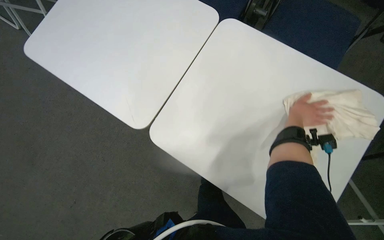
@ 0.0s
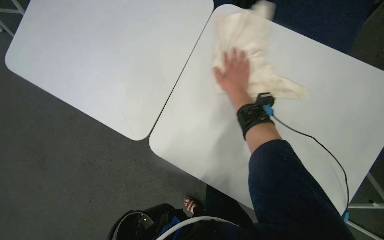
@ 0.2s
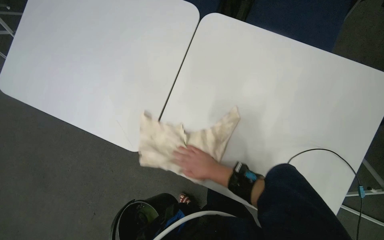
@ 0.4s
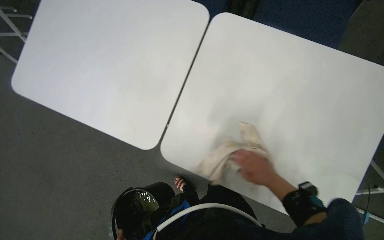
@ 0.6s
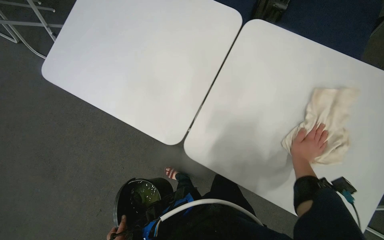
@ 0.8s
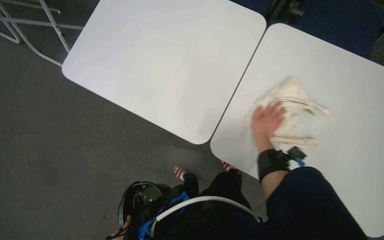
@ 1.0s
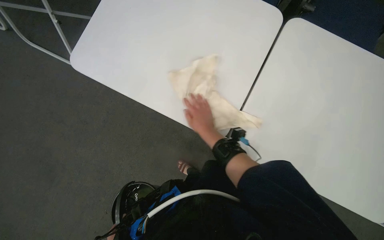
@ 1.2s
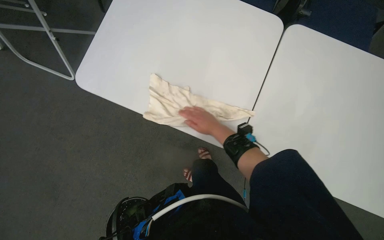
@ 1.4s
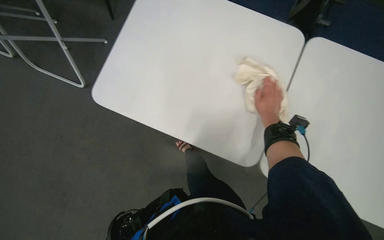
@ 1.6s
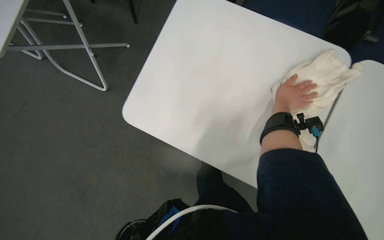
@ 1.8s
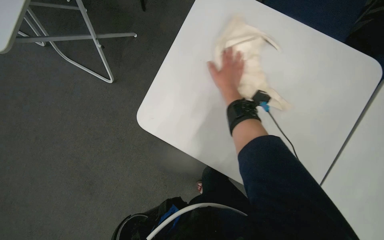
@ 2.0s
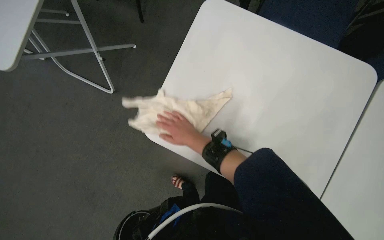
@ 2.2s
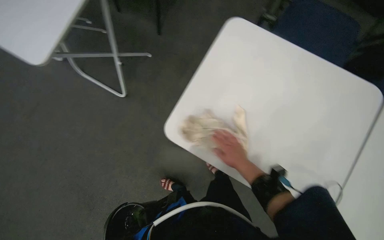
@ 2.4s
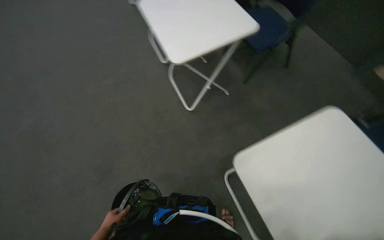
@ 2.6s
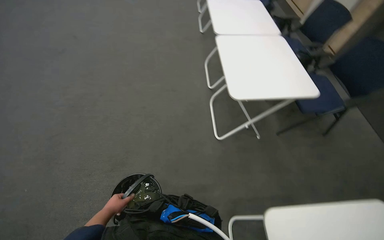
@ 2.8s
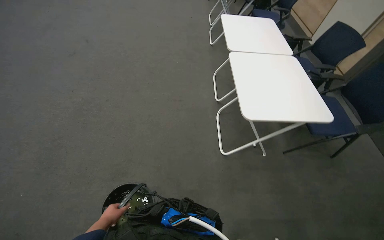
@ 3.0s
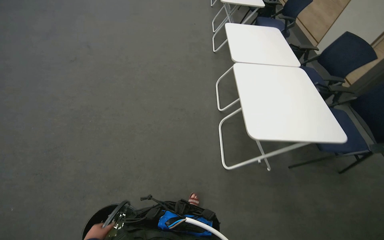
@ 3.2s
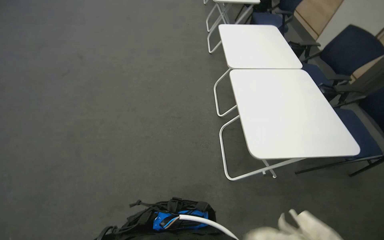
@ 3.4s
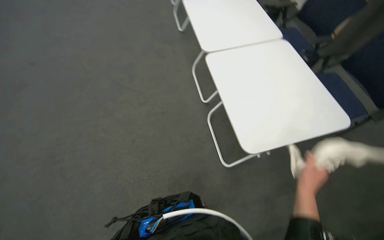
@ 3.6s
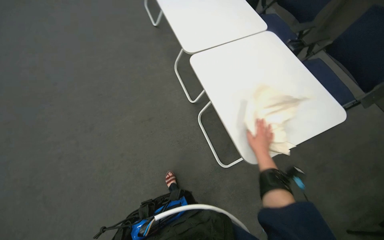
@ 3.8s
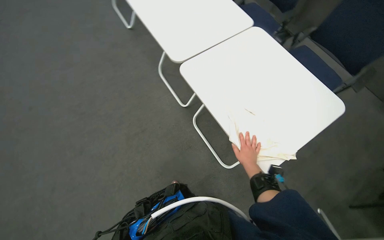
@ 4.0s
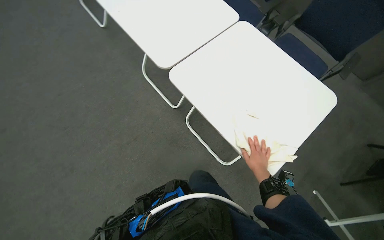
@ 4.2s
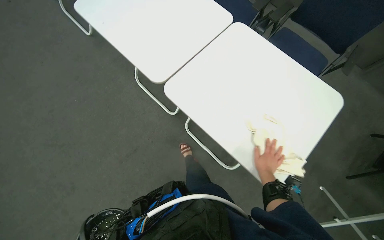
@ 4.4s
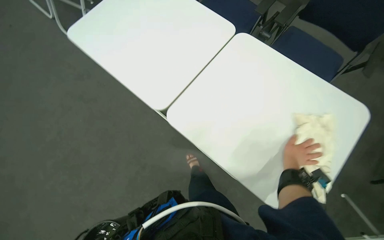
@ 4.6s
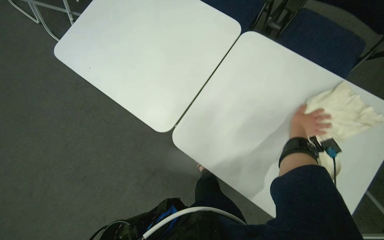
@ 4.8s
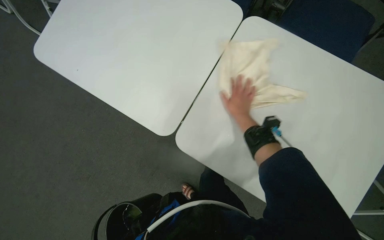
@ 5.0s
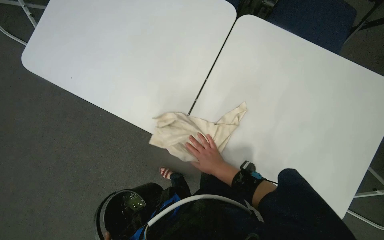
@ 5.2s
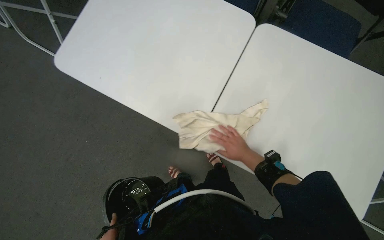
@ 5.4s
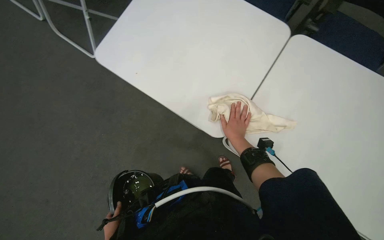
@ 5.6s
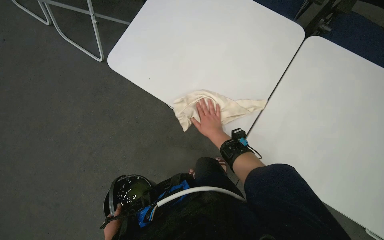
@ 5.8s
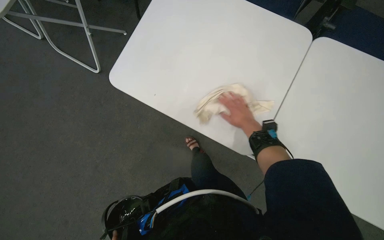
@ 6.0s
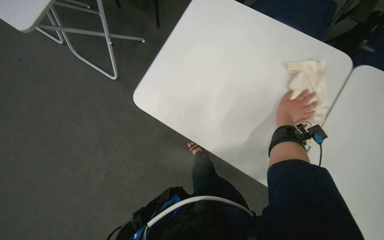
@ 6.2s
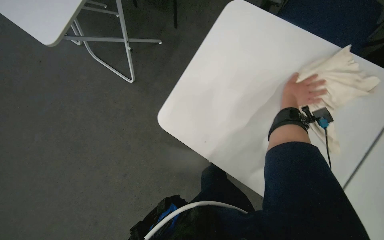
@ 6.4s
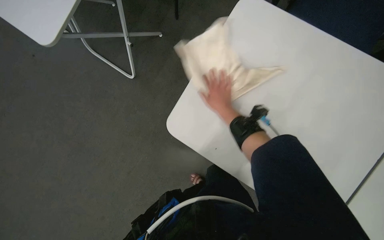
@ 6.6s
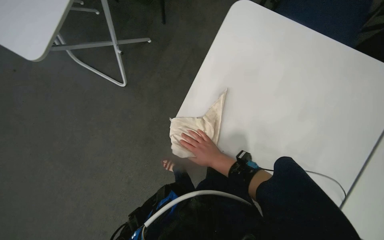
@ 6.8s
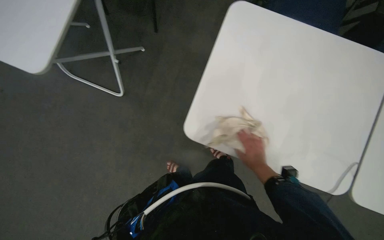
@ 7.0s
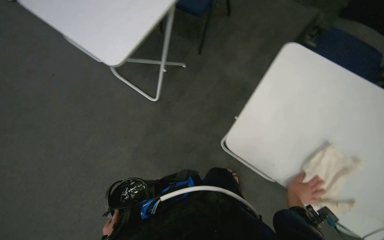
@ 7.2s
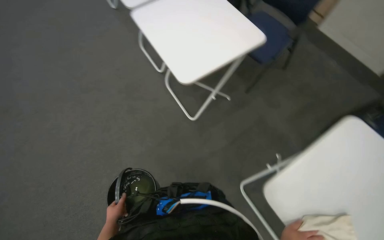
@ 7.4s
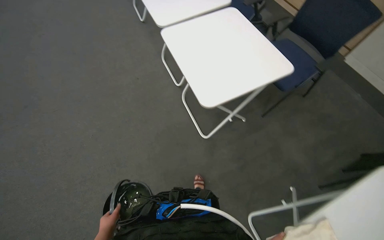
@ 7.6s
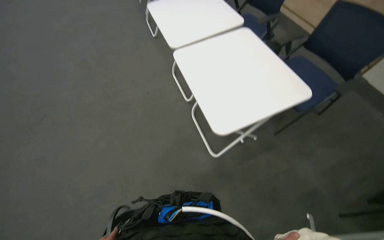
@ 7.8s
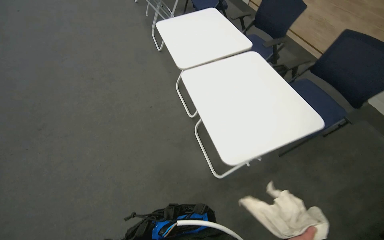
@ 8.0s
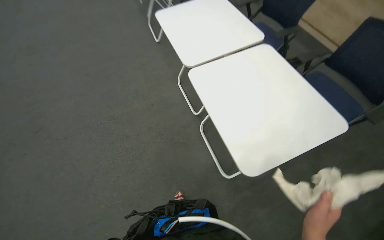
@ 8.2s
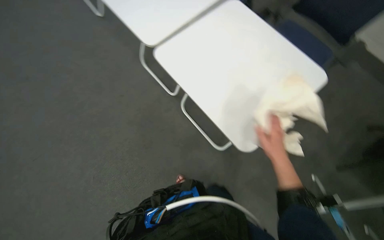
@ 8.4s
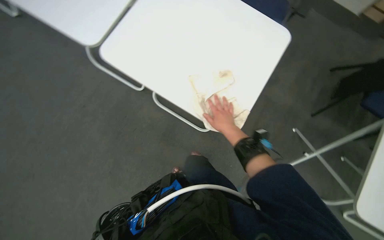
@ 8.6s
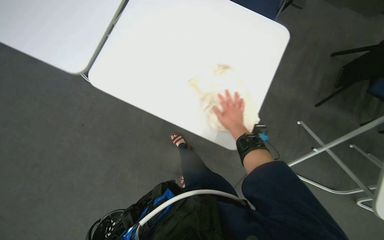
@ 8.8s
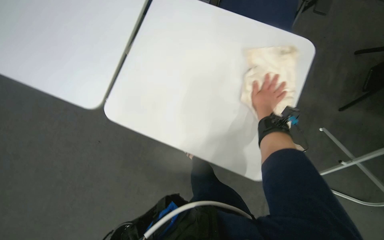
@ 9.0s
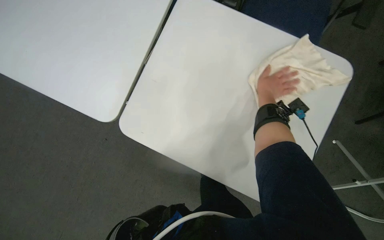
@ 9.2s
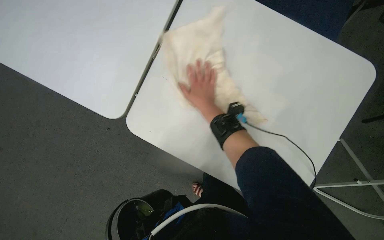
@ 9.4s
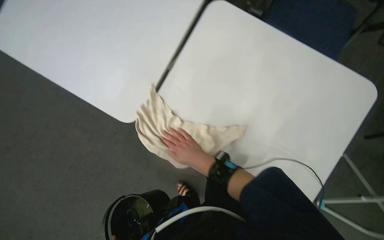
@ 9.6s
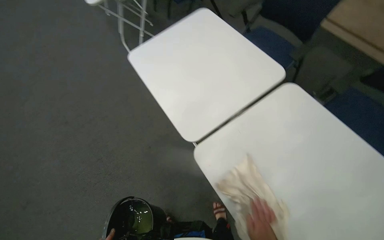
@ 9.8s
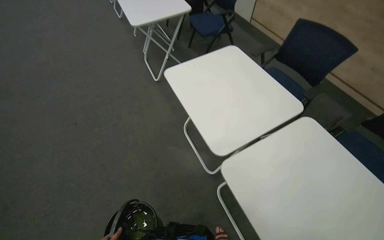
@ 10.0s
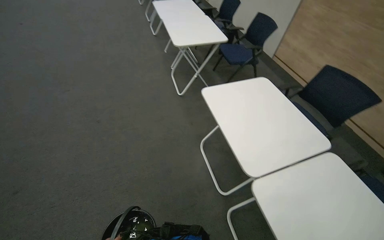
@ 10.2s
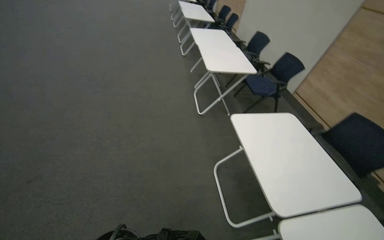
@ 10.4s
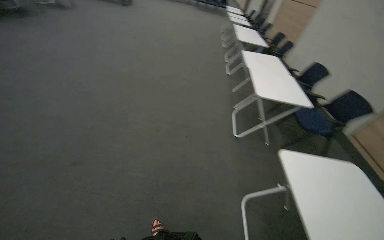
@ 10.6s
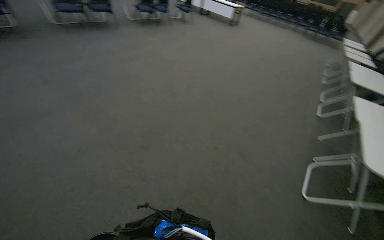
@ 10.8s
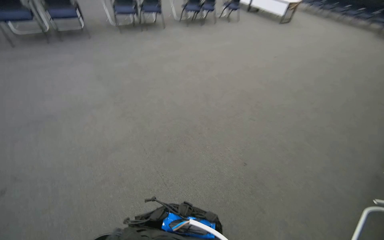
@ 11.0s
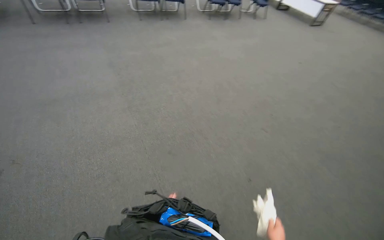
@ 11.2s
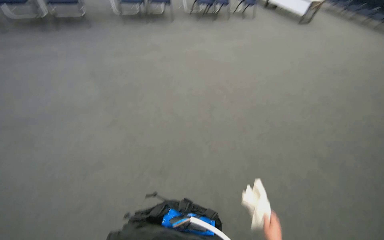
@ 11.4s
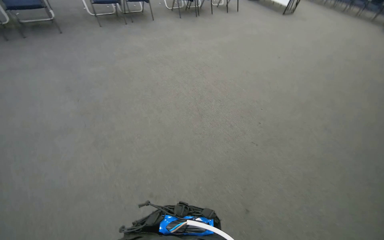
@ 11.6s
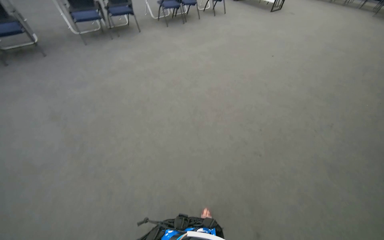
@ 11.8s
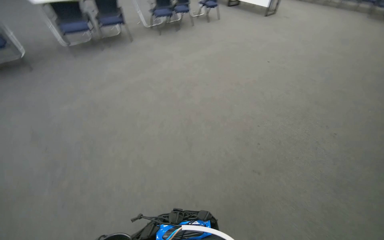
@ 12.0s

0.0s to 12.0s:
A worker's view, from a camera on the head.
Job: wiping surfaces.
The whole recording: Wiping conference room tables. The worker wipes conference room tables with a cloth, periodically soaking and wringing cloths in a bucket.
1.6s to 3.0s: The wearer looks about 70 degrees further to the left. The wearer looks approximately 35 degrees further upward.
3.0s to 4.4s: The scene rotates counterclockwise by roughly 35 degrees.
4.4s to 6.0s: The wearer moves approximately 40 cm.
6.0s to 7.6s: The head rotates about 40 degrees to the left. The view tips upward by some 25 degrees.
7.6s to 9.0s: The scene turns about 35 degrees counterclockwise in the picture.
10.4s to 12.0s: The camera travels approximately 80 cm. The head rotates approximately 55 degrees to the left.

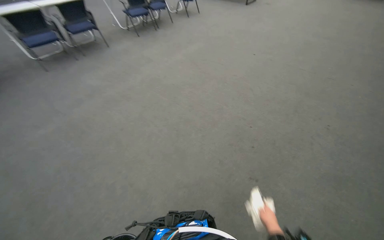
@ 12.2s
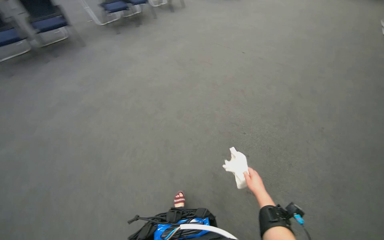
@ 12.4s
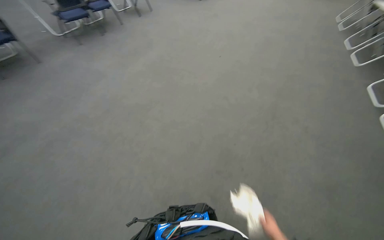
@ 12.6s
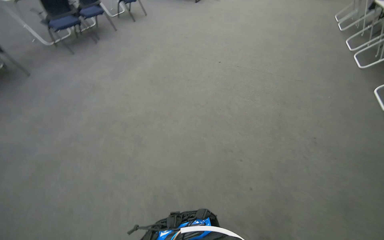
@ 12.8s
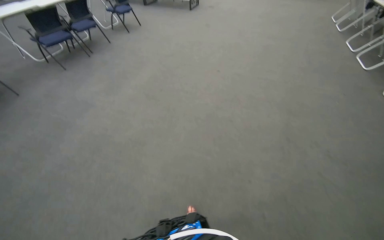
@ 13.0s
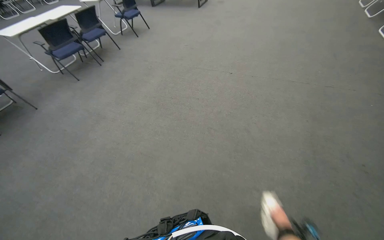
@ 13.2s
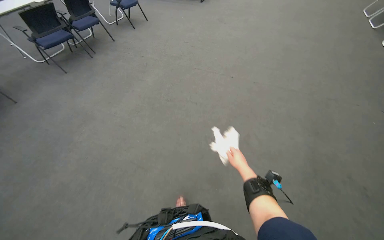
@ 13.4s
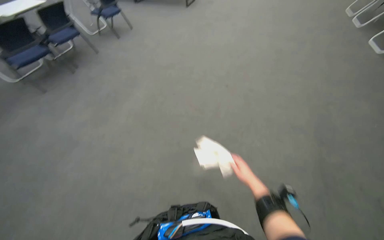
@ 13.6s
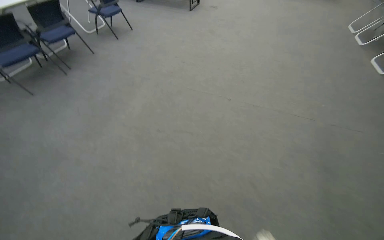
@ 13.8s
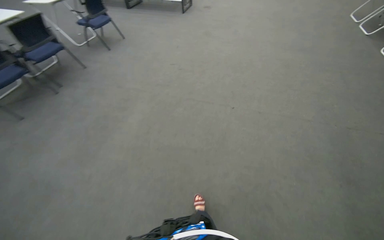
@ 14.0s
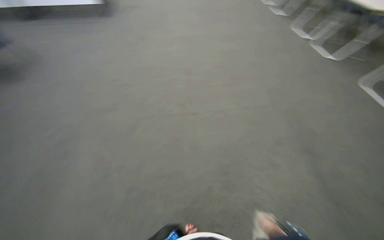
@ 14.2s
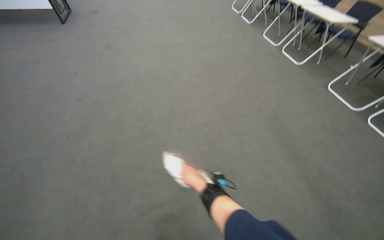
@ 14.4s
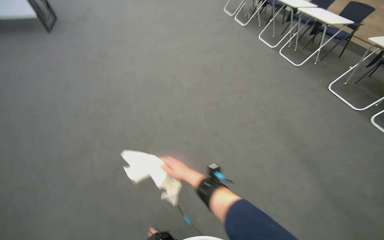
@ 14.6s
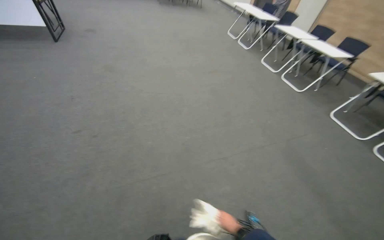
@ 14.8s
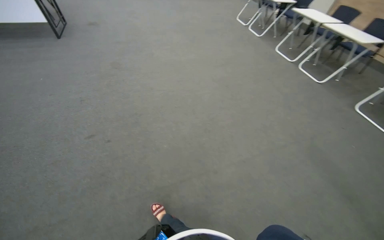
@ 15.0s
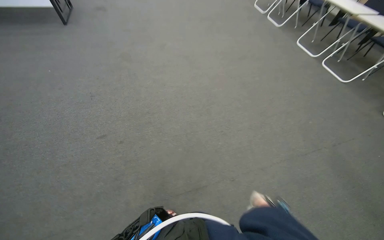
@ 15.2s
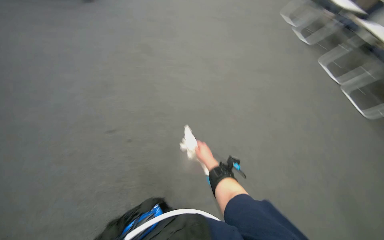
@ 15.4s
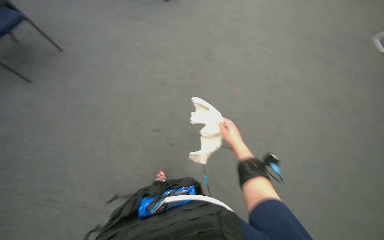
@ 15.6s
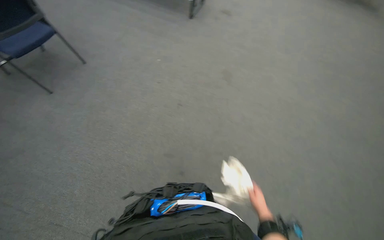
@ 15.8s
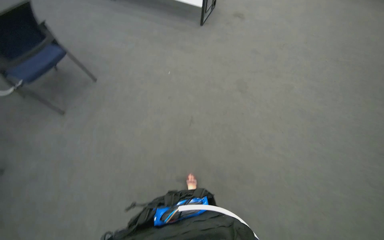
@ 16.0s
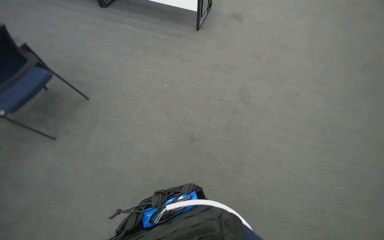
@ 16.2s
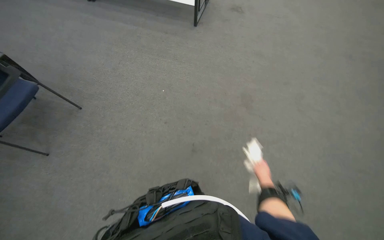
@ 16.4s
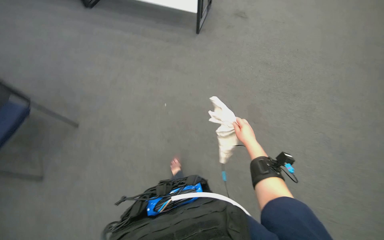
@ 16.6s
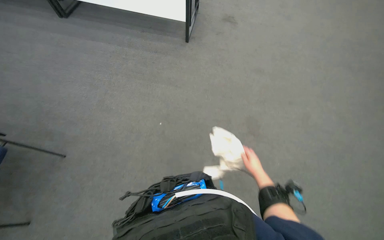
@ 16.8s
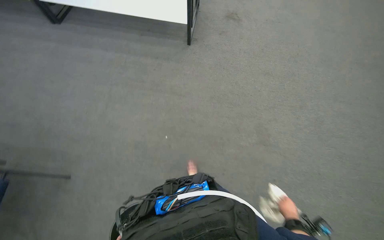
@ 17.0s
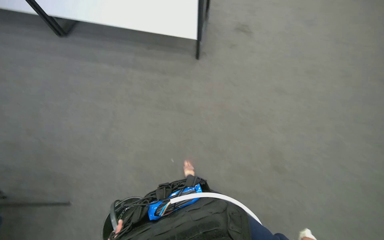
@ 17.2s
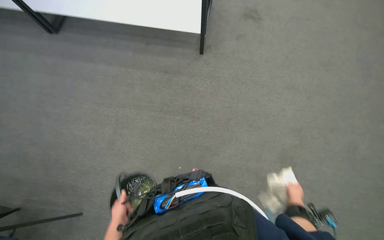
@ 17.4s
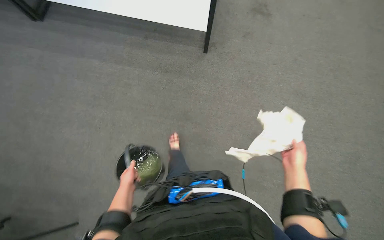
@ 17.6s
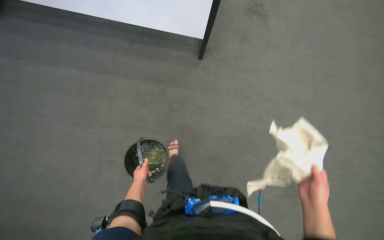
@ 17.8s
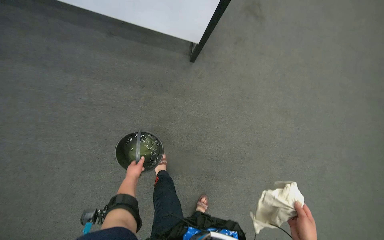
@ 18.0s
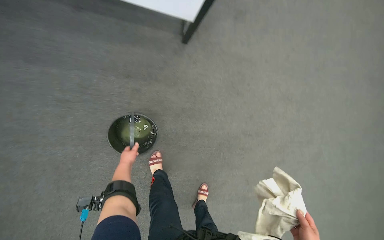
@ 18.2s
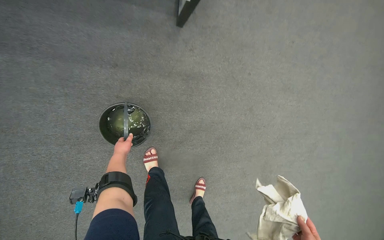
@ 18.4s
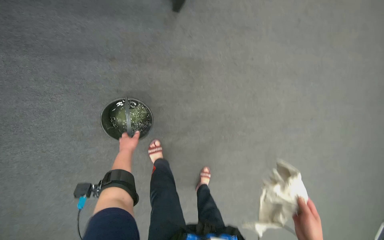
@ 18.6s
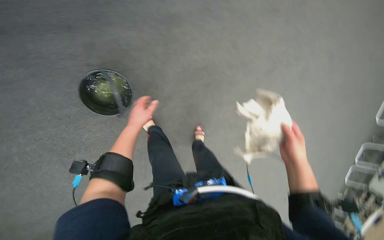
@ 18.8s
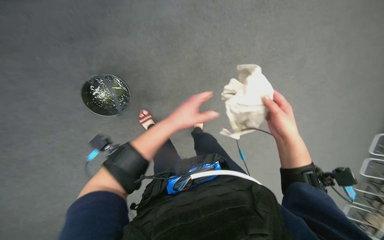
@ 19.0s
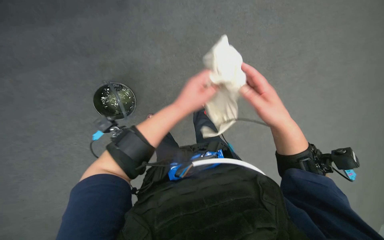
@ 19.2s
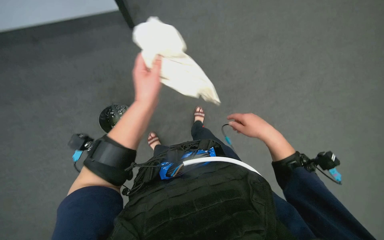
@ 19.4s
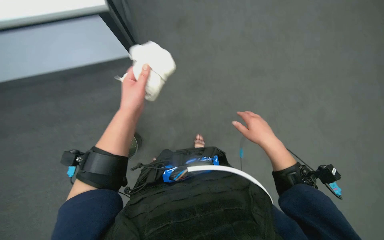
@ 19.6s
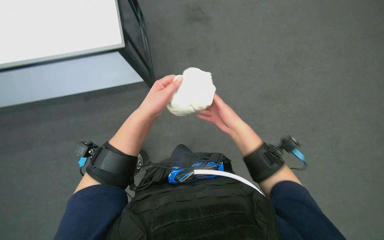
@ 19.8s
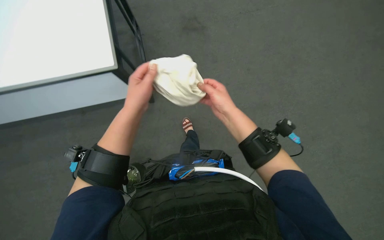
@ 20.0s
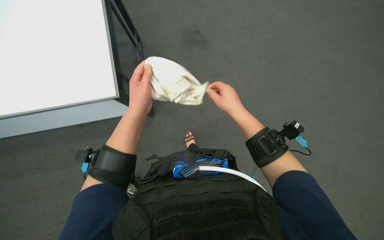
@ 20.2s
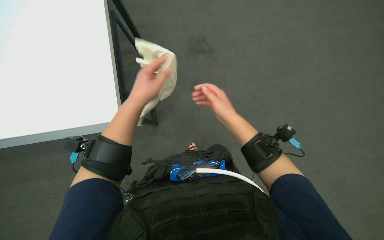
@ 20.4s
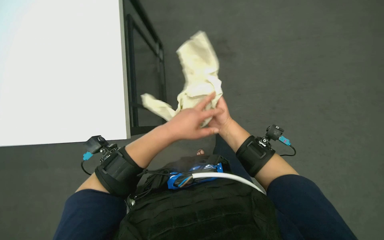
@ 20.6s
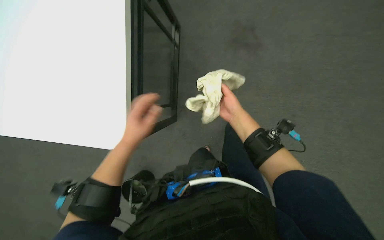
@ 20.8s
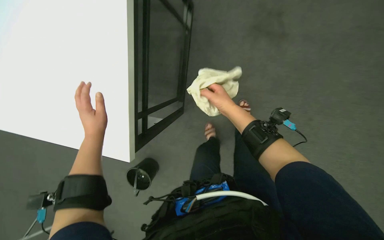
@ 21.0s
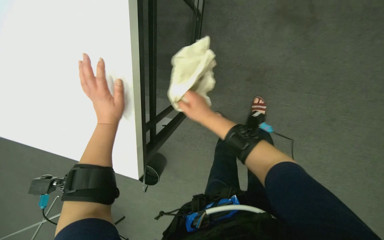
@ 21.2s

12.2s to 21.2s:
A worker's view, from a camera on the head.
Job: wiping surfaces.
The whole recording: Wiping conference room tables. The worker wipes conference room tables with a cloth, periodically soaking and wringing cloths in a bucket.
12.2s to 13.8s: The wearer moves approximately 1.5 m. The wearer's head swings about 20 degrees to the right.
18.2s to 19.8s: The camera is aimed approximately 15 degrees further to the left.
19.8s to 21.2s: The camera pitches downward, by roughly 20 degrees. The right hand moves to the left, approximately 10 cm. Meanwhile the left hand goes left and right, about 25 cm each way, reversing 2 times.
